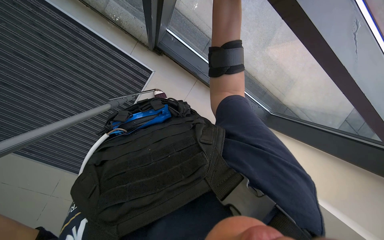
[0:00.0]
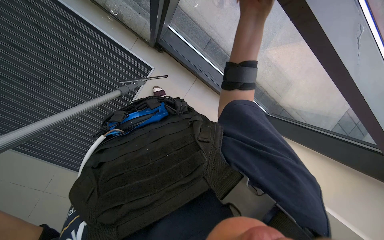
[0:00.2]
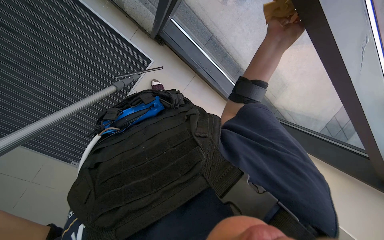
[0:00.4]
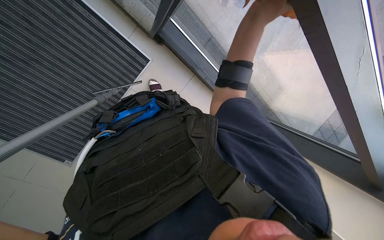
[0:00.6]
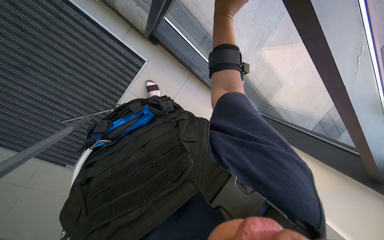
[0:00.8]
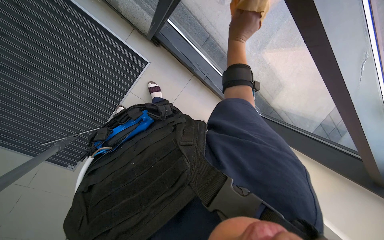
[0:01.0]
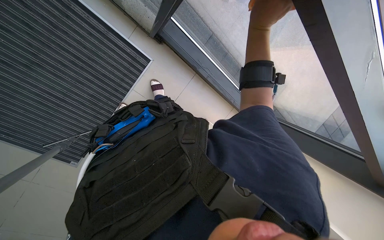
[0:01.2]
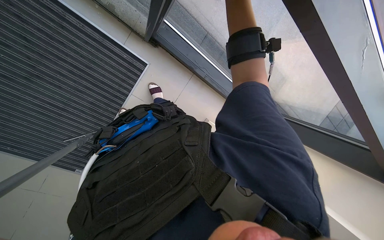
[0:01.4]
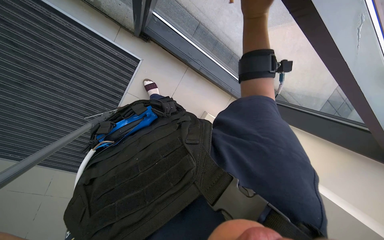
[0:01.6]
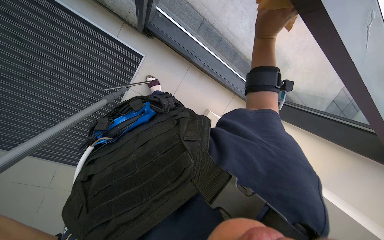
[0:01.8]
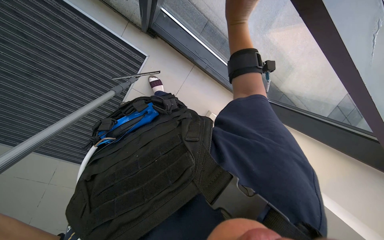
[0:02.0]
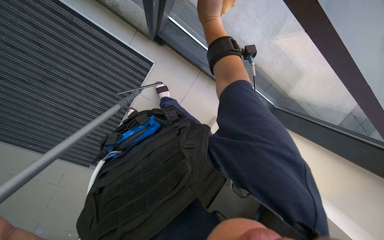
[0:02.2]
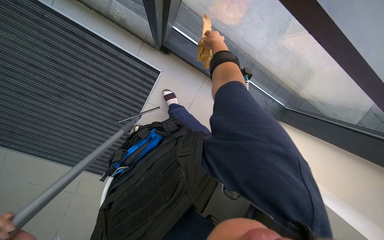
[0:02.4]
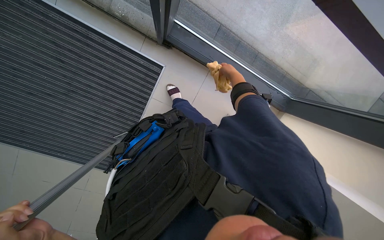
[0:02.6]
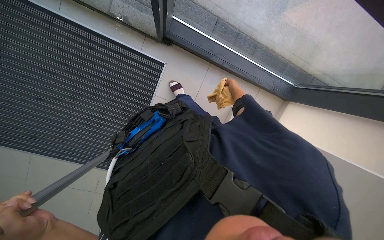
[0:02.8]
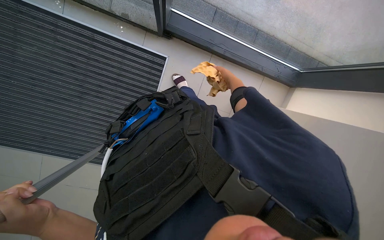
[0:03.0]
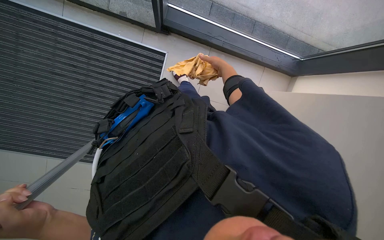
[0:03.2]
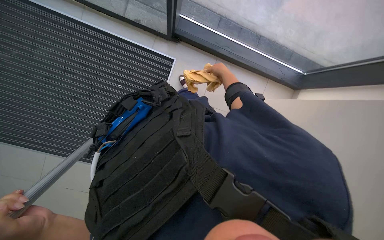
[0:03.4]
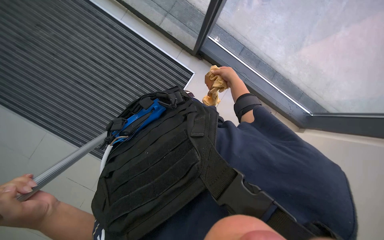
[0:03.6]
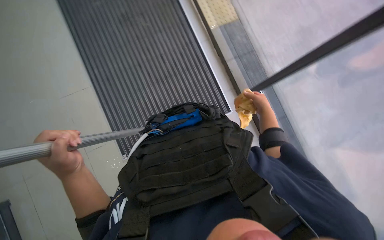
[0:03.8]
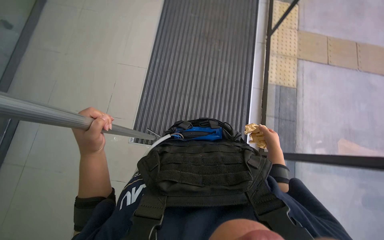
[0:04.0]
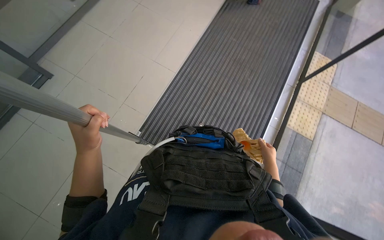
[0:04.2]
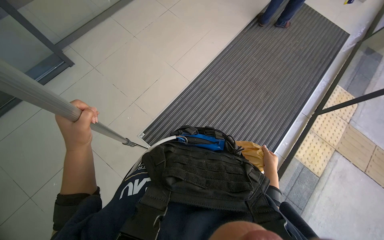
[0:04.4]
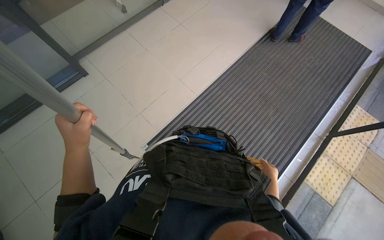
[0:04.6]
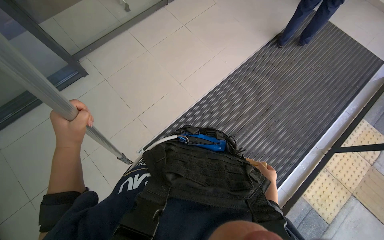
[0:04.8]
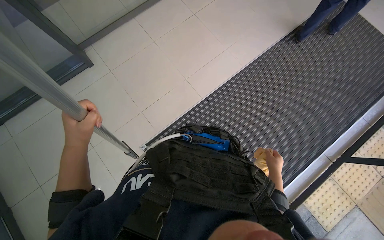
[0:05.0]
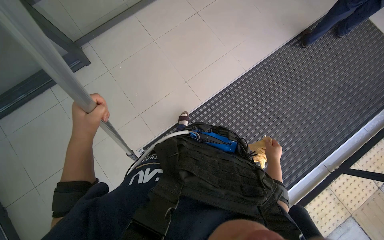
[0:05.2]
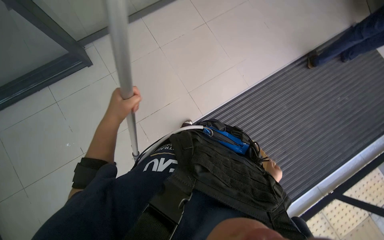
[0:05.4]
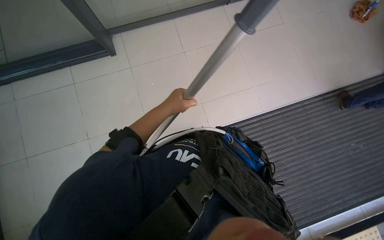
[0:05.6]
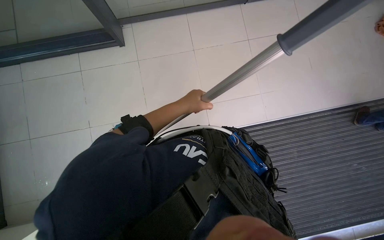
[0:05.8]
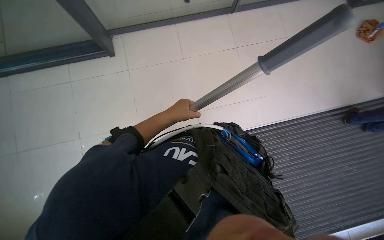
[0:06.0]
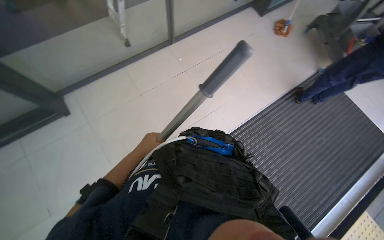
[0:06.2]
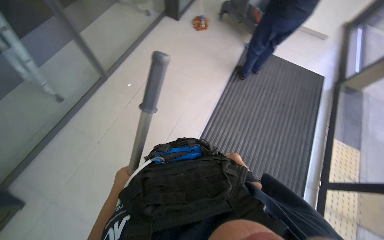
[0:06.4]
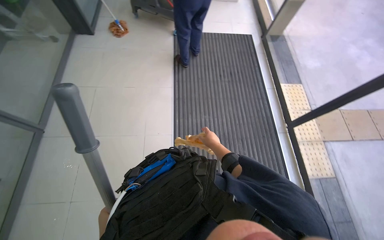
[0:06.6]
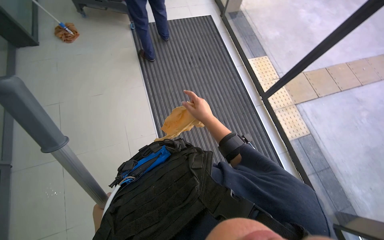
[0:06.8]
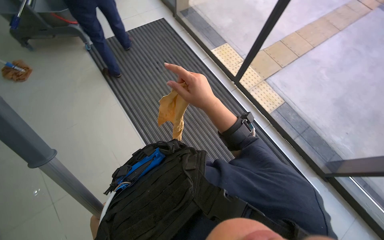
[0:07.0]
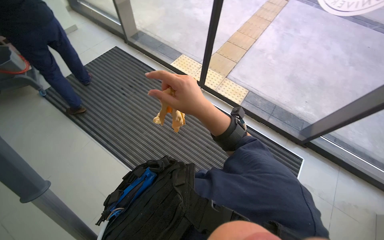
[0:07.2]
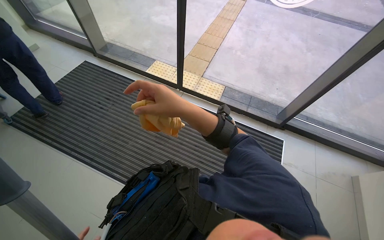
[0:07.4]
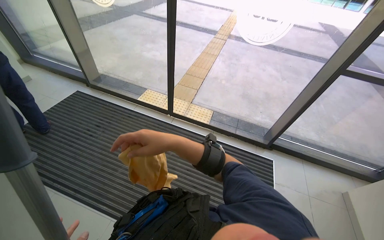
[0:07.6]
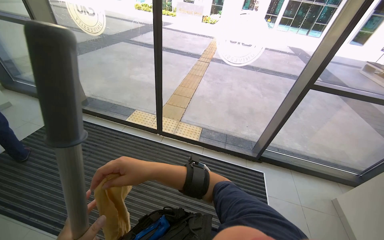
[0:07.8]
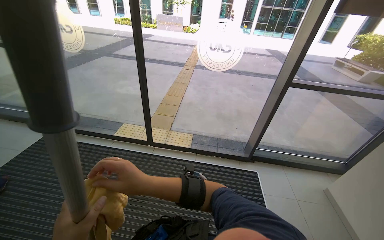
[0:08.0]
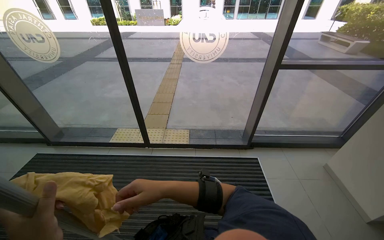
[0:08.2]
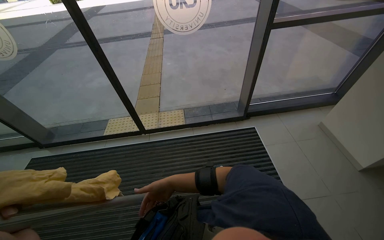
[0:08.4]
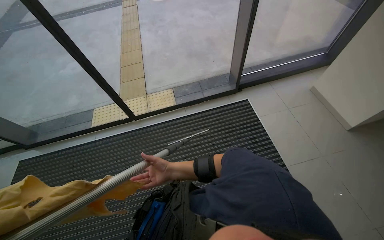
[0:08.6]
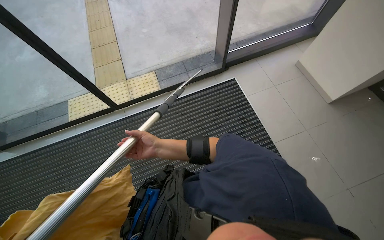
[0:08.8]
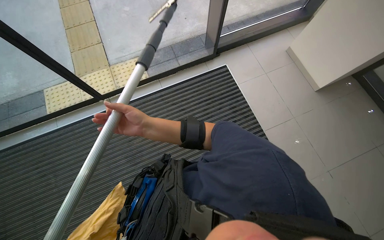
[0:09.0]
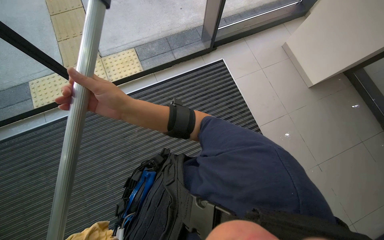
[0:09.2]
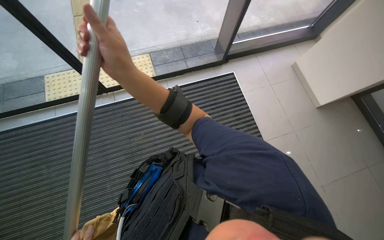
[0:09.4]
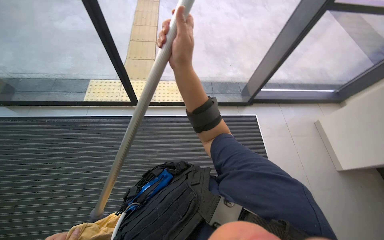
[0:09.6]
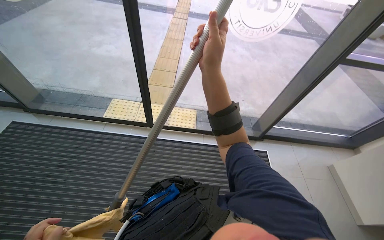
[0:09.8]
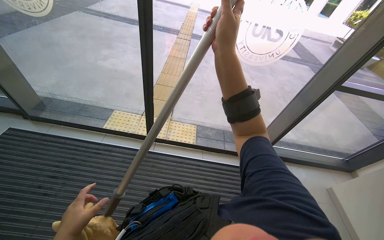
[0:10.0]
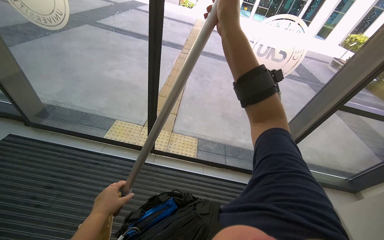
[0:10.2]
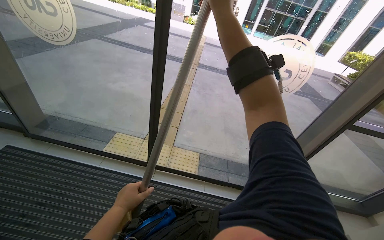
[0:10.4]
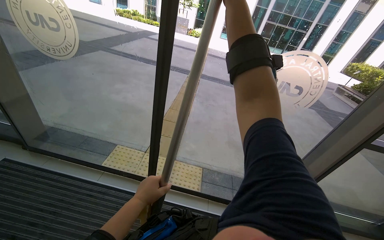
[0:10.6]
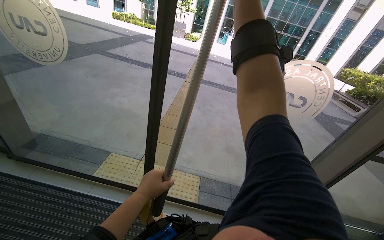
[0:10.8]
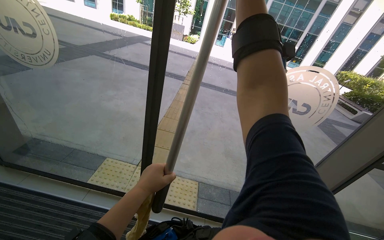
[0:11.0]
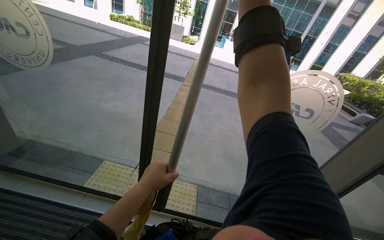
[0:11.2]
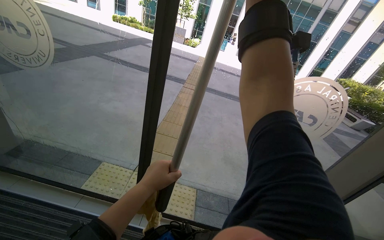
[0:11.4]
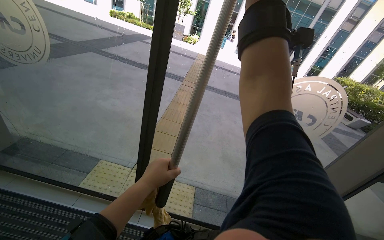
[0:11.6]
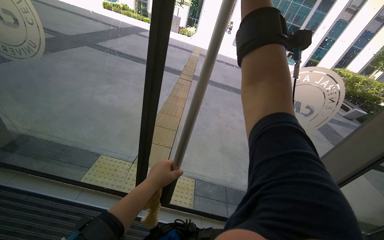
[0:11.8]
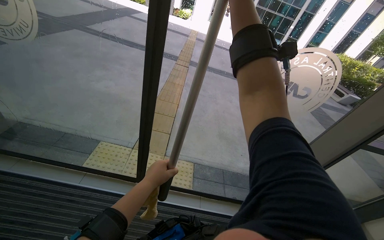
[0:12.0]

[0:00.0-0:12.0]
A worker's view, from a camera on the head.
Job: cleaning windows.
The whole recording: Cleaning glass windows. The worker cleans the large glass windows using a squeegee on a long pole and a cloth.
0:00.0 to 0:01.6: The right hand swings left and right, some 10 cm each way, with 2 reversals.
0:01.6 to 0:03.0: The right hand moves down the picture and farther from the camera, some 35 cm.
0:03.0 to 0:04.4: The head rotates roughly 50 degrees to the left. The view tilts some 25 degrees upward.
0:04.4 to 0:06.0: The camera travels some 80 cm. The scene rotates clockwise by approximately 35 degrees.
0:06.0 to 0:07.6: The wearer looks about 150 degrees further to the right. The camera pitches upward, by some 20 degrees.
0:07.6 to 0:09.0: The head rotates approximately 45 degrees to the right. The wearer looks approximately 25 degrees further downward.
0:09.0 to 0:10.4: The wearer looks some 40 degrees further upward. The scene turns roughly 35 degrees clockwise in the picture.
0:10.4 to 0:12.0: The left hand moves up the picture, approximately 20 cm.

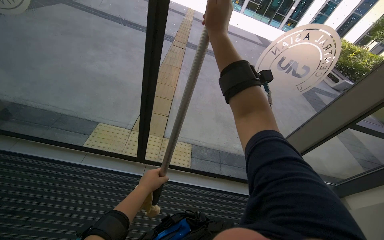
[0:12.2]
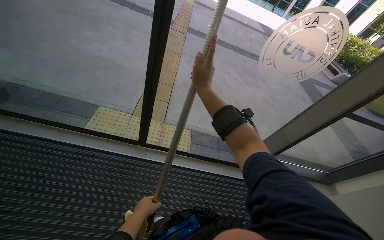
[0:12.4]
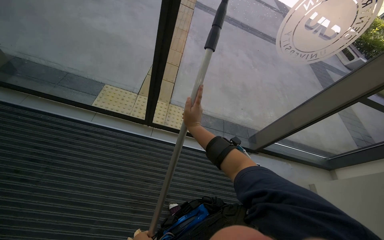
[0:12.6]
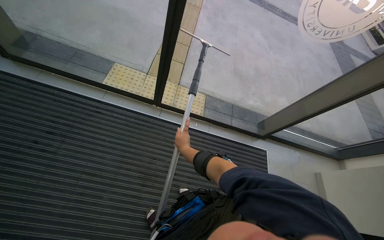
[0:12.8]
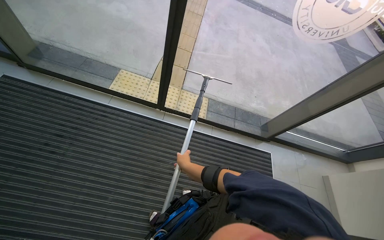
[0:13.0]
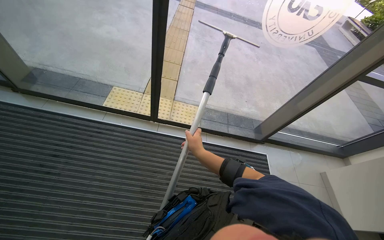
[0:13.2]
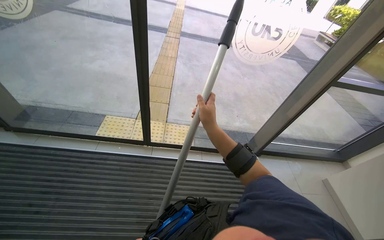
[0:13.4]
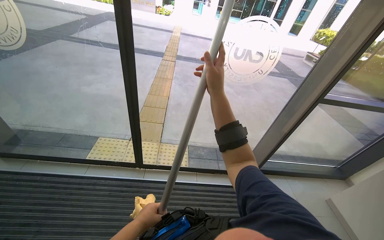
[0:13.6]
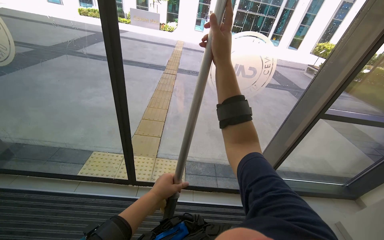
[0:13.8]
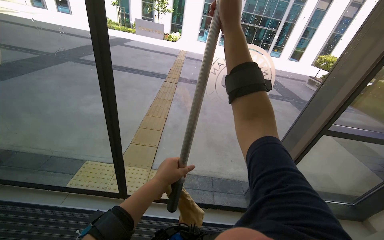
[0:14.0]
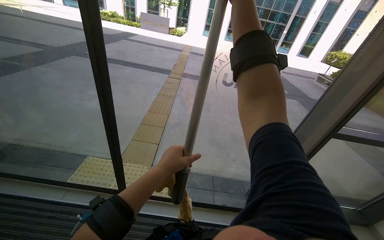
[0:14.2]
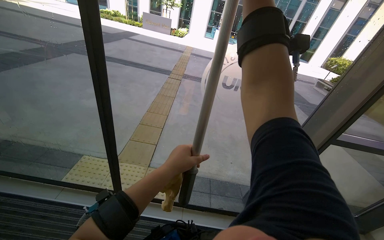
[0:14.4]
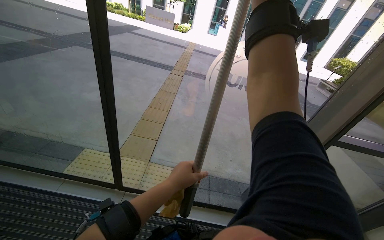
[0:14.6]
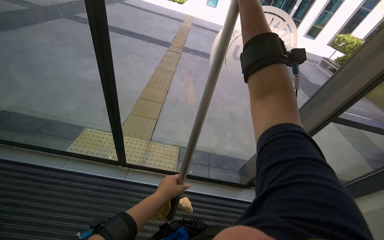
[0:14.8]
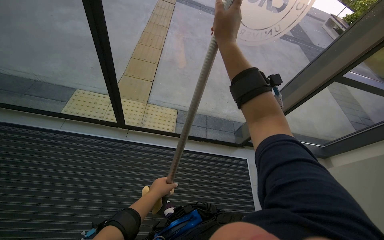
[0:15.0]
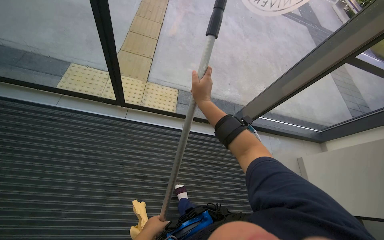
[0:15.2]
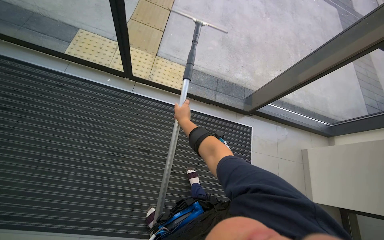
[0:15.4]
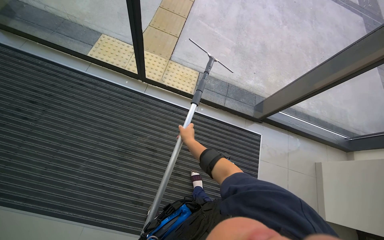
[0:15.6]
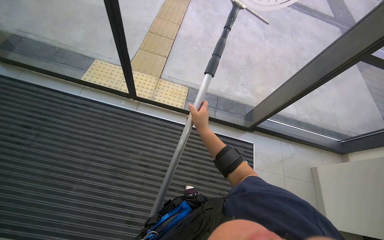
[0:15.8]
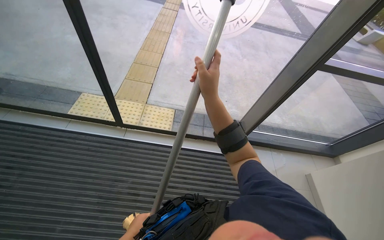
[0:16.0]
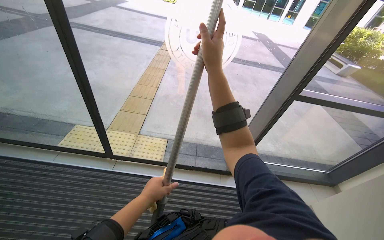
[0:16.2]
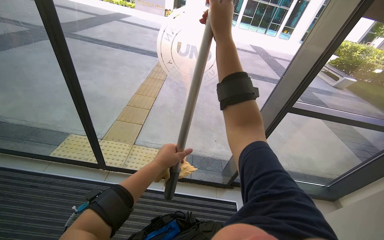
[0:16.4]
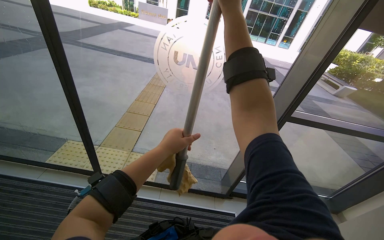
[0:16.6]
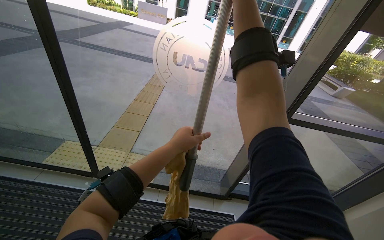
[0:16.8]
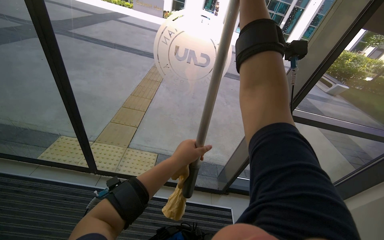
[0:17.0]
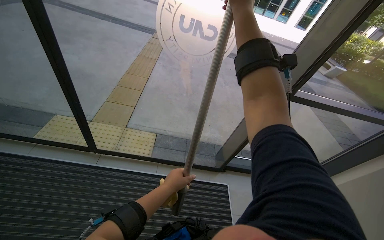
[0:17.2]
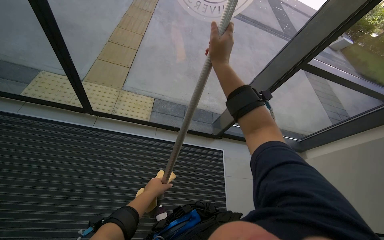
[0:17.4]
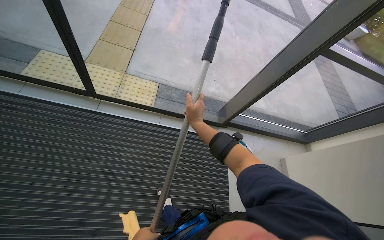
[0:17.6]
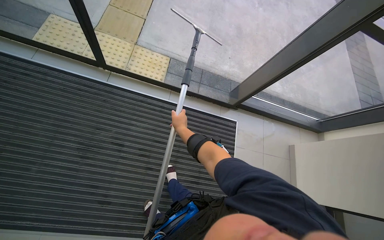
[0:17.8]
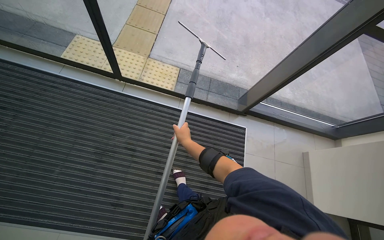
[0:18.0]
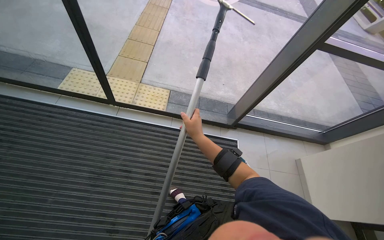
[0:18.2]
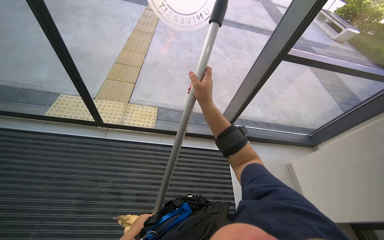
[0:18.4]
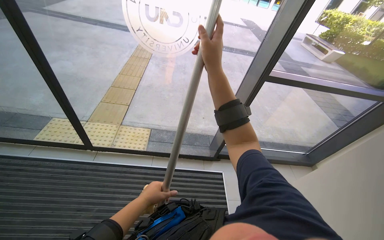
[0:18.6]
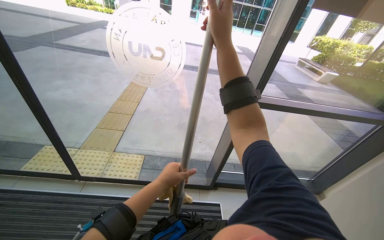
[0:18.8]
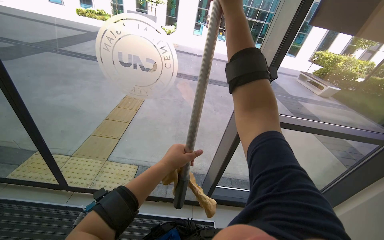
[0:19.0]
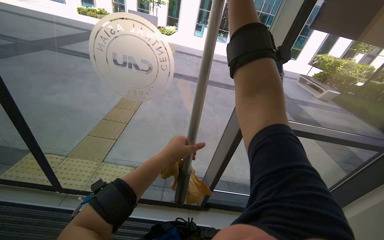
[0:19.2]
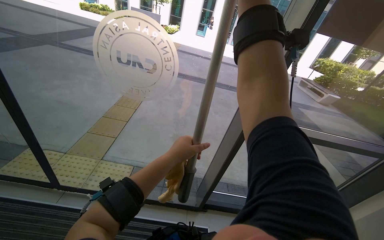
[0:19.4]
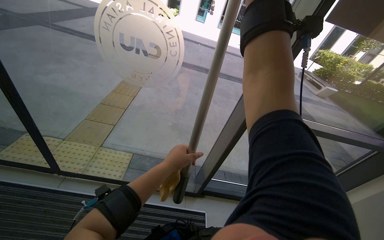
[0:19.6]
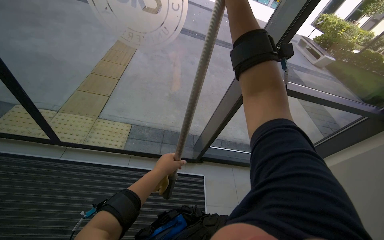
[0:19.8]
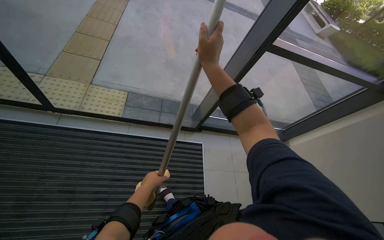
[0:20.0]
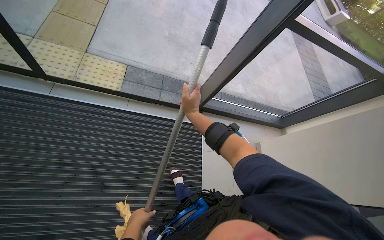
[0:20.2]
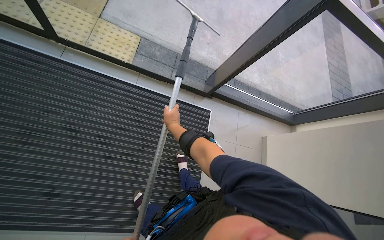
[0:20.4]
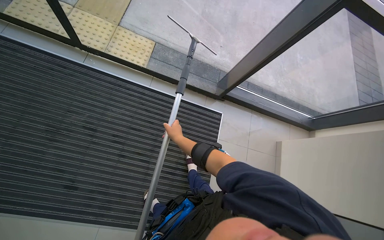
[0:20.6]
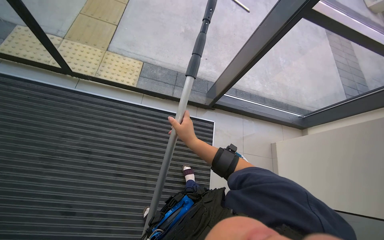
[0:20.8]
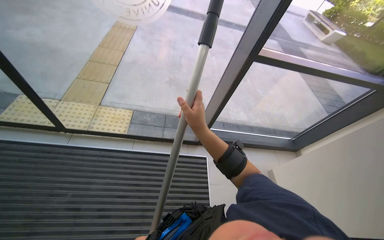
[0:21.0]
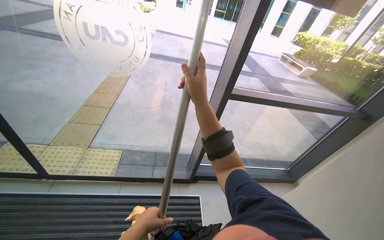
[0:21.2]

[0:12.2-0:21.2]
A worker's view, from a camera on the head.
Job: cleaning windows.
The whole recording: Cleaning glass windows. The worker cleans the large glass windows using a squeegee on a long pole and a cloth.
0:13.8 to 0:15.2: The camera pitches downward, by about 25 degrees.
0:15.2 to 0:16.6: The camera travels to the right, some 40 cm. The view tips upward by roughly 25 degrees.
0:16.6 to 0:18.2: The camera pitches downward, by roughly 20 degrees. The right hand shifts some 60 cm down the picture, farther from the camera and to the left.
